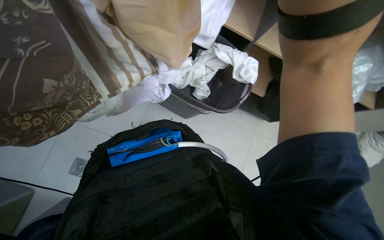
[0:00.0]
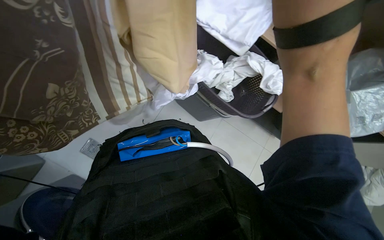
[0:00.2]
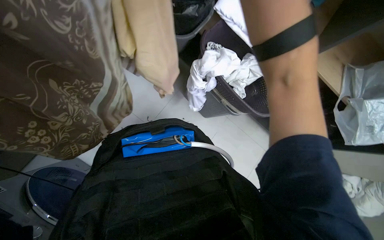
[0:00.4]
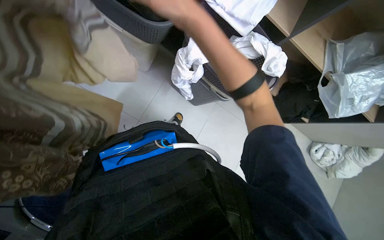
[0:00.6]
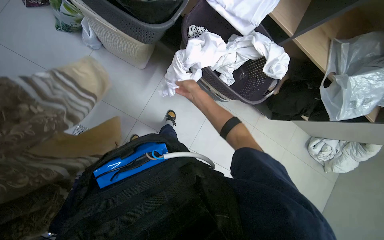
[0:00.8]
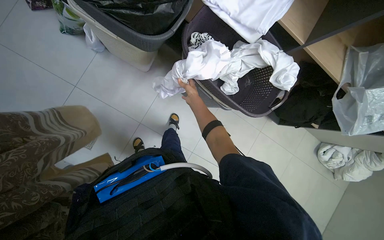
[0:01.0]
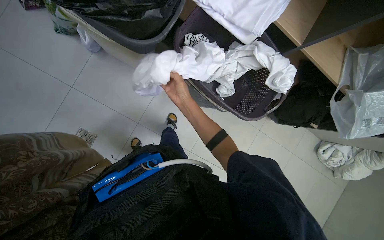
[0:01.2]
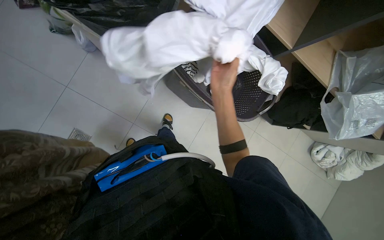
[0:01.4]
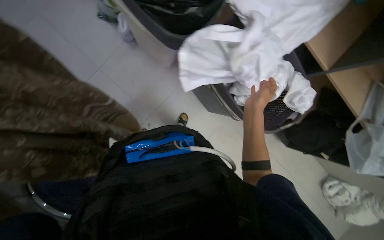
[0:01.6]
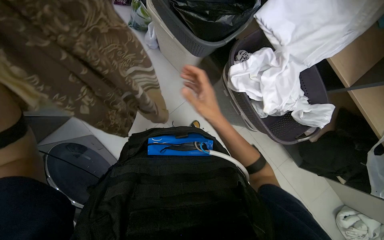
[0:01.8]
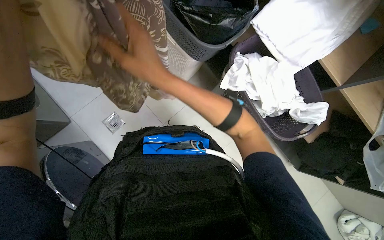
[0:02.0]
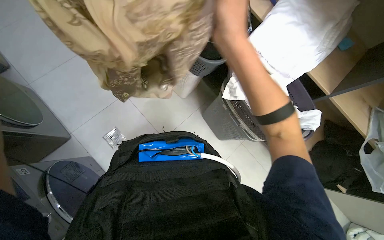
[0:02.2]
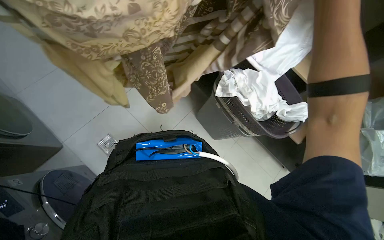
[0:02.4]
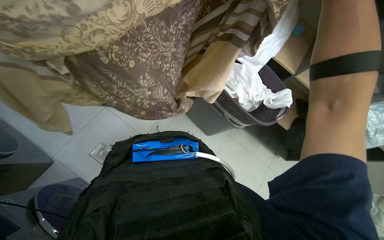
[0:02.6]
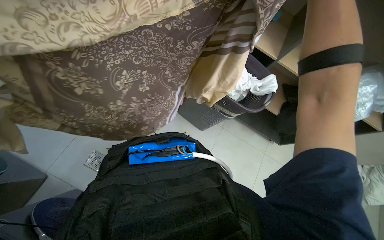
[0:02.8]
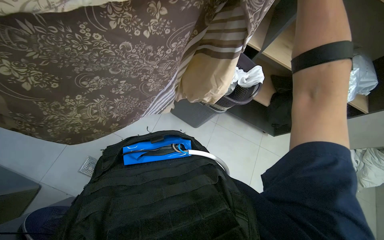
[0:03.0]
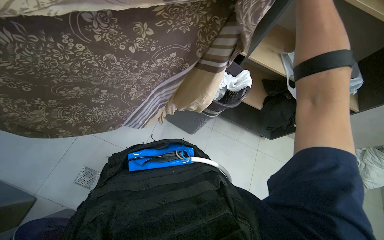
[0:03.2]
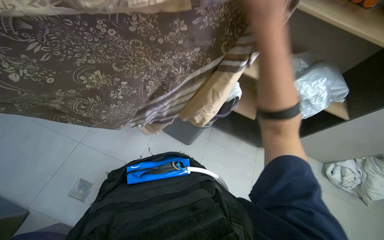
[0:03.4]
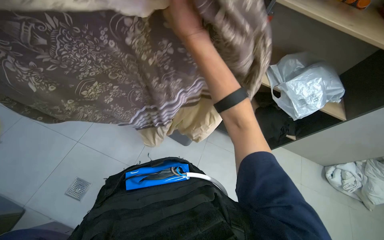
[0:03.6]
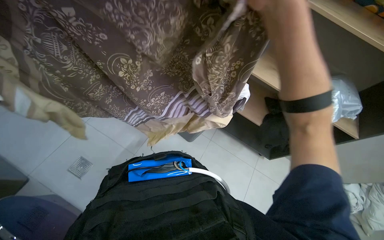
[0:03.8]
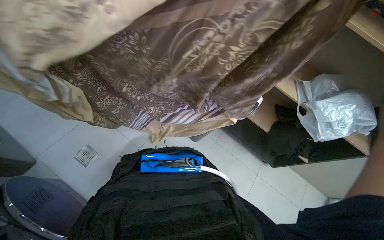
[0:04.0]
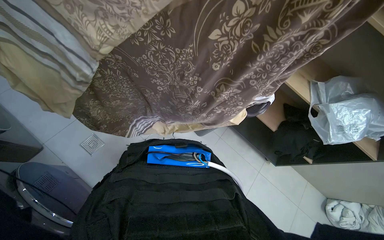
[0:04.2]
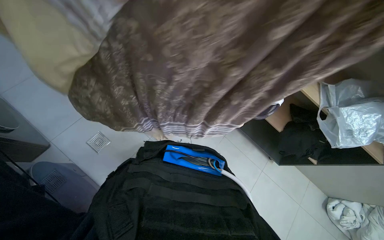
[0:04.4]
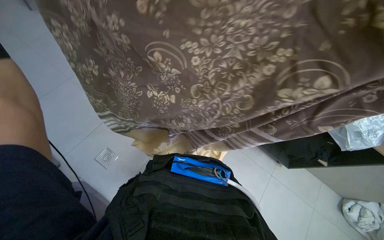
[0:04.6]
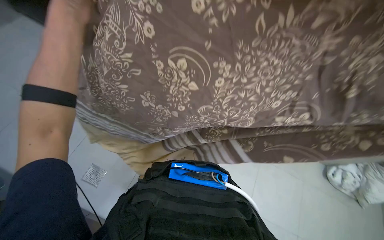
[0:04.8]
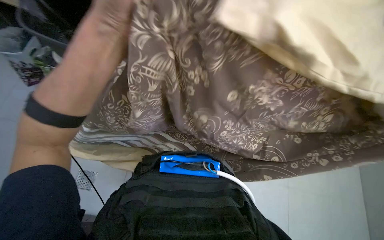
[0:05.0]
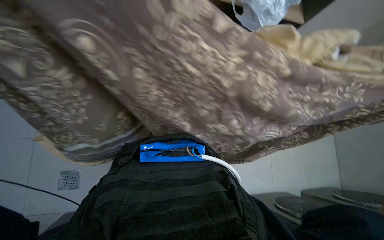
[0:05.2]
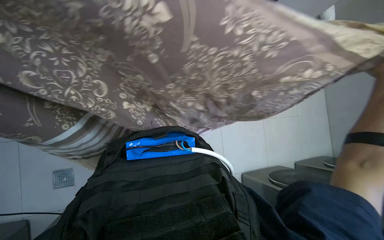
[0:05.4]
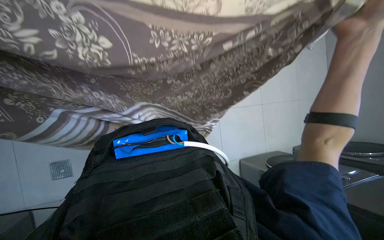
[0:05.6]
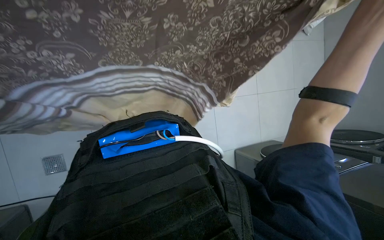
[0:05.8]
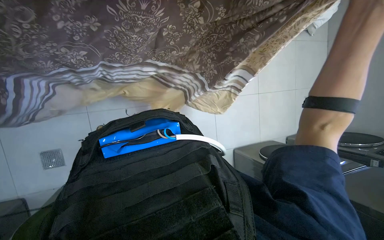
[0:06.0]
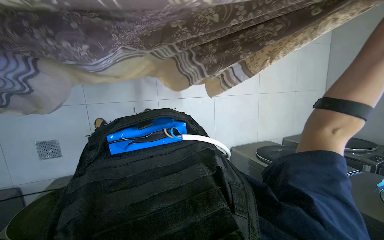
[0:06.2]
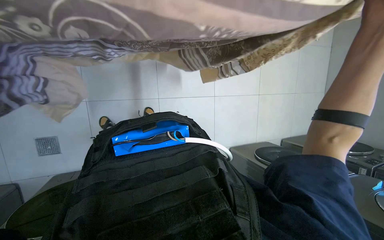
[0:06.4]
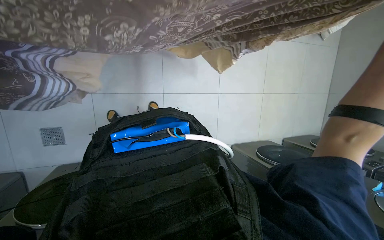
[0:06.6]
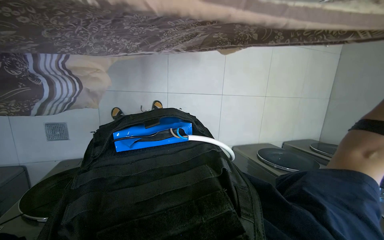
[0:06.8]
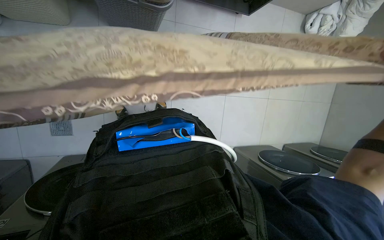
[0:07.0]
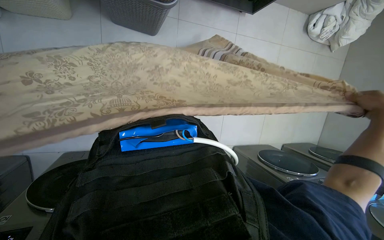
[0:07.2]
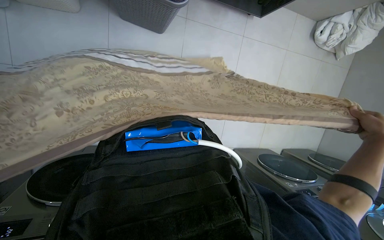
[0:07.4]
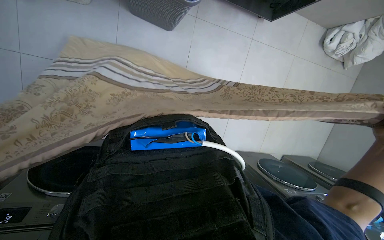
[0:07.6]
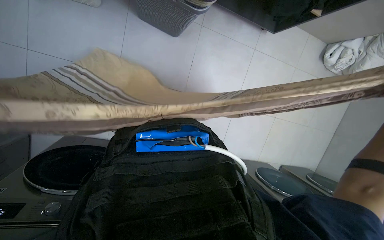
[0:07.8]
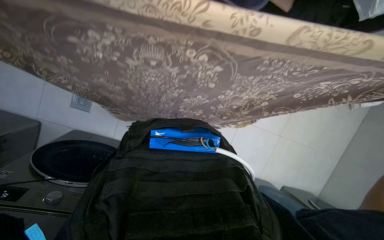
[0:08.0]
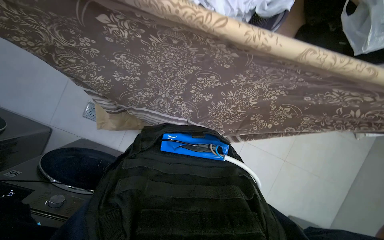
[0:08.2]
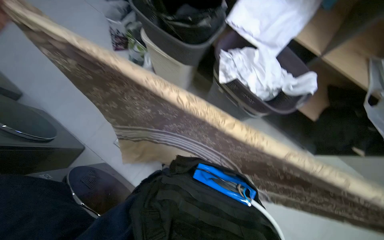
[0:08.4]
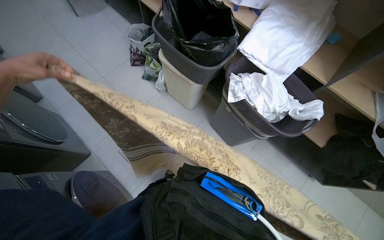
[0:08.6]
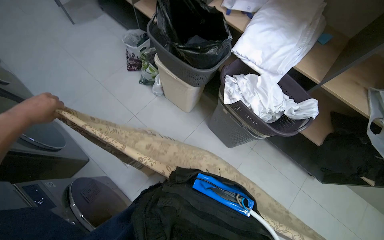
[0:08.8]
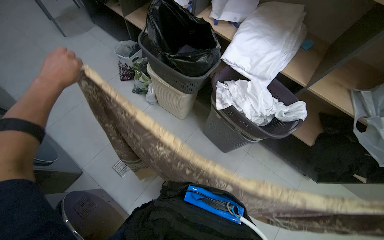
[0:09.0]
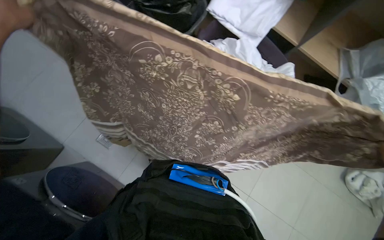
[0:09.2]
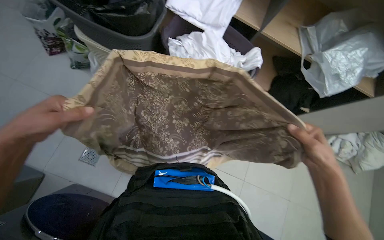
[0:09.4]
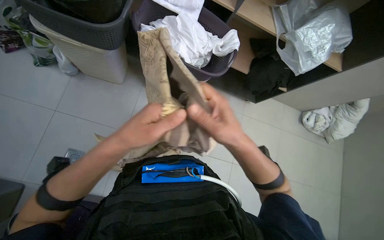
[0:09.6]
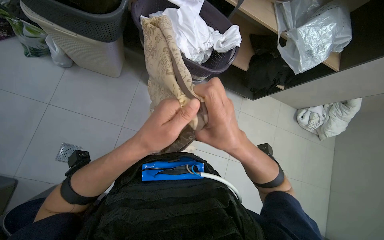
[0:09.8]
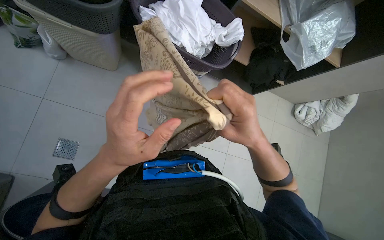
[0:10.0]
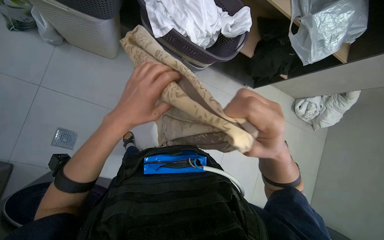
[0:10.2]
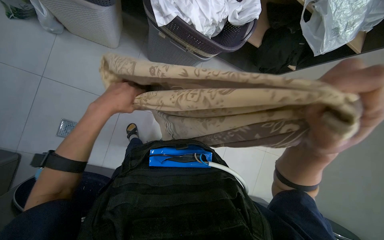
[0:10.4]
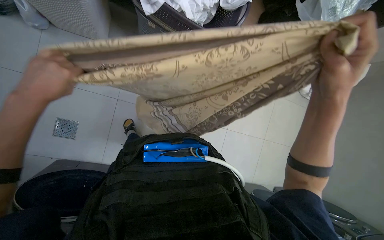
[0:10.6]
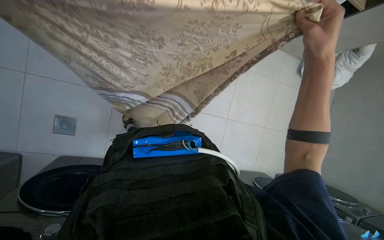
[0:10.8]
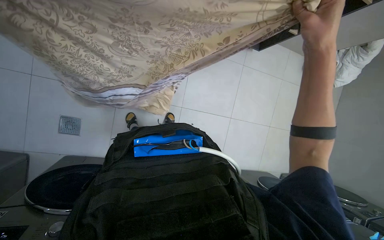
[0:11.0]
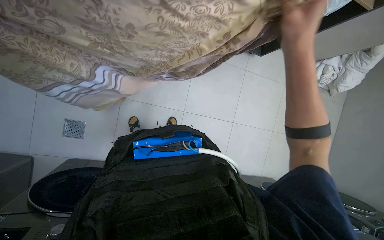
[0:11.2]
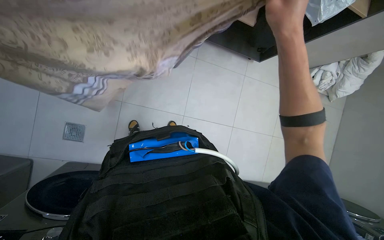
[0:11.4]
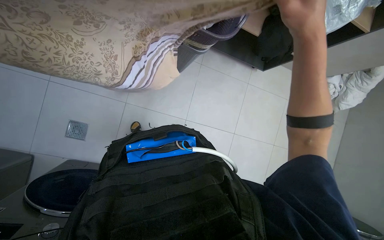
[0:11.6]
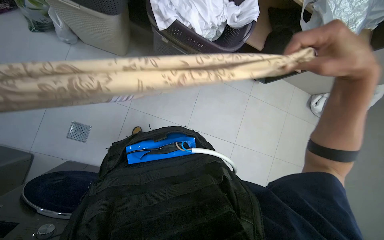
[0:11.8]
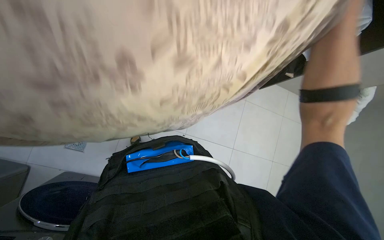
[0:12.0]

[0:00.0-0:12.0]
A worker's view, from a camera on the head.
Job: managing laundry.
The whole recording: Folding and organizing laundry items. The worker picks various laundry items from a basket, shakes them out, folds them, and places them onto a shelf.
0:00.0 to 0:01.6: The wearer's head swings some 25 degrees to the left.
0:01.6 to 0:03.0: The wearer looks roughly 15 degrees further upward.
0:04.4 to 0:06.0: The head turns to the right by approximately 45 degrees. The view tips downward by about 35 degrees.
0:07.6 to 0:09.0: The head turns to the left by approximately 30 degrees. The camera pitches upward, by about 45 degrees.

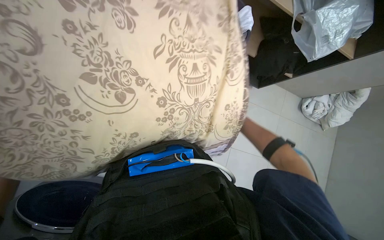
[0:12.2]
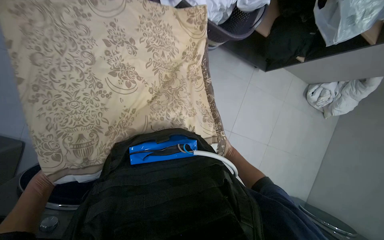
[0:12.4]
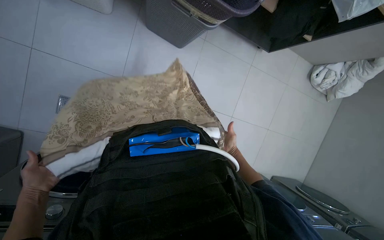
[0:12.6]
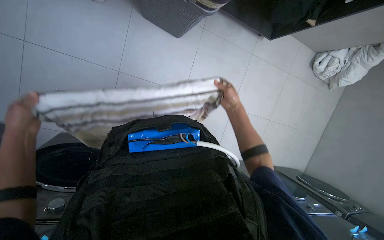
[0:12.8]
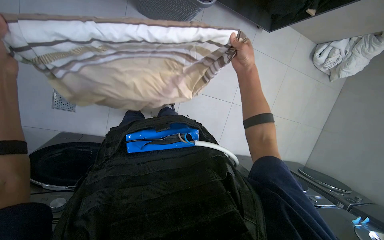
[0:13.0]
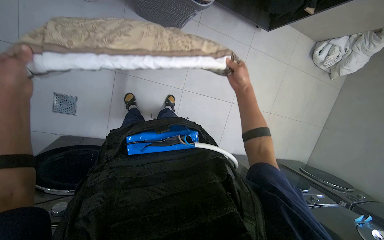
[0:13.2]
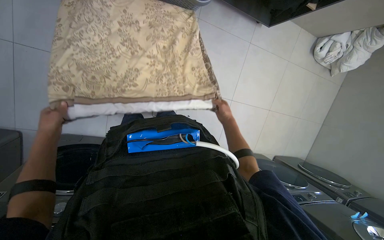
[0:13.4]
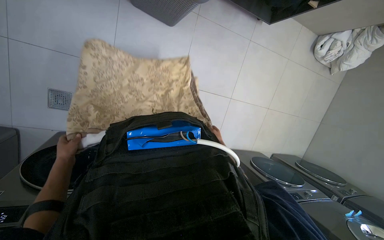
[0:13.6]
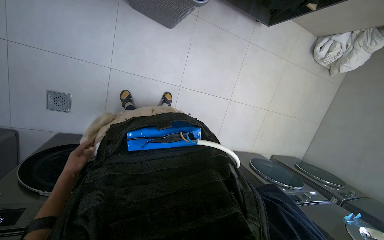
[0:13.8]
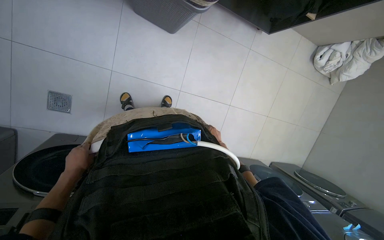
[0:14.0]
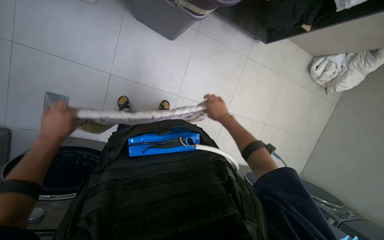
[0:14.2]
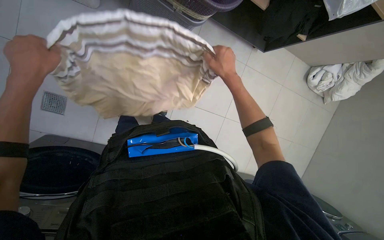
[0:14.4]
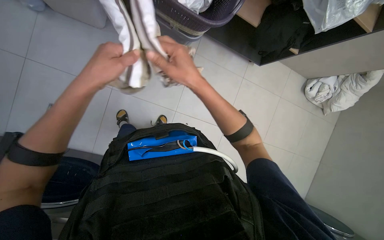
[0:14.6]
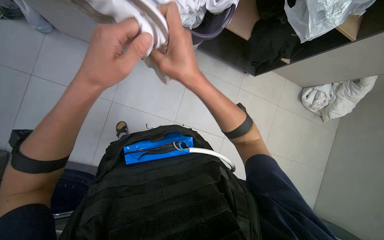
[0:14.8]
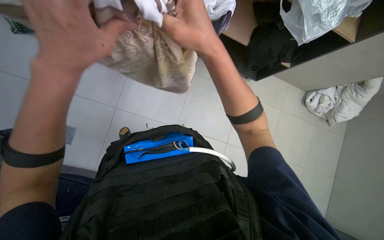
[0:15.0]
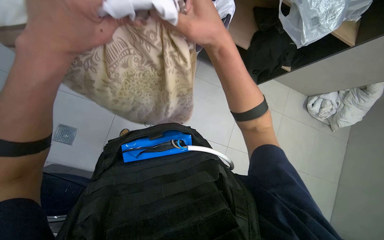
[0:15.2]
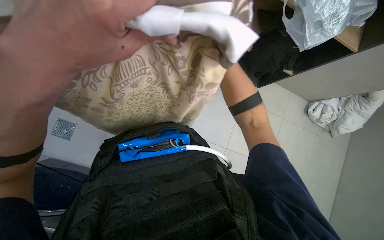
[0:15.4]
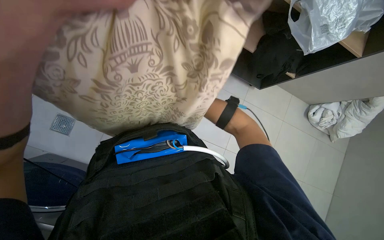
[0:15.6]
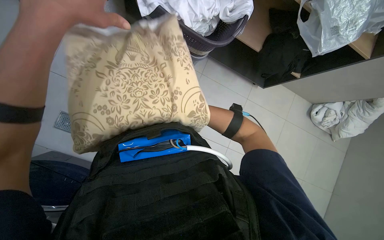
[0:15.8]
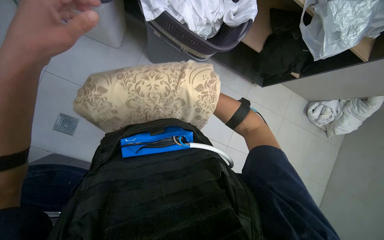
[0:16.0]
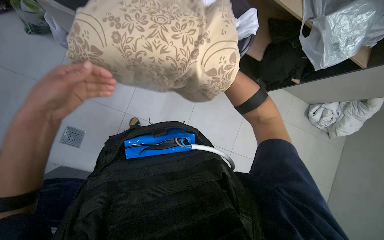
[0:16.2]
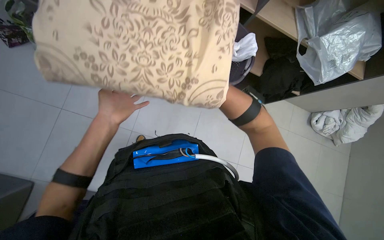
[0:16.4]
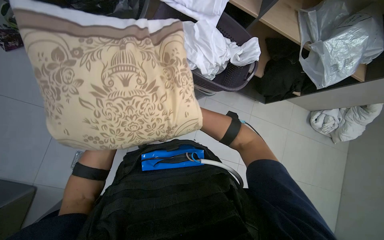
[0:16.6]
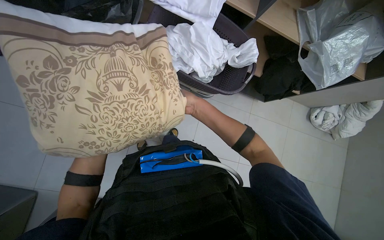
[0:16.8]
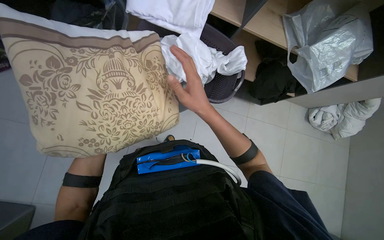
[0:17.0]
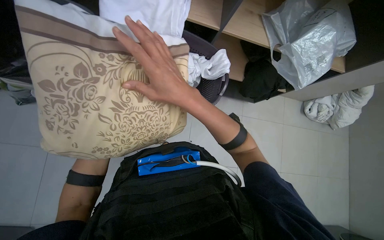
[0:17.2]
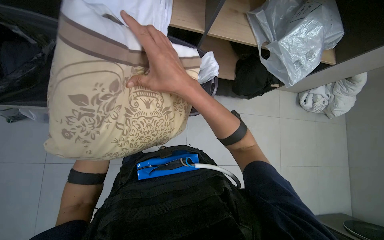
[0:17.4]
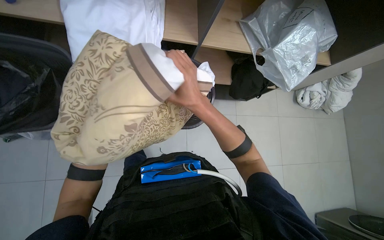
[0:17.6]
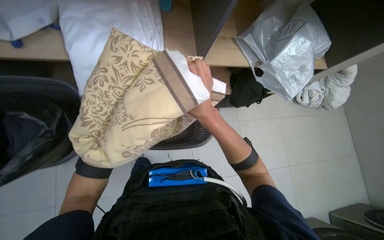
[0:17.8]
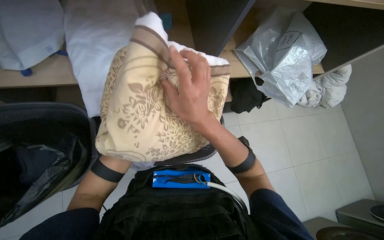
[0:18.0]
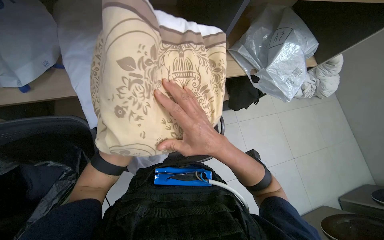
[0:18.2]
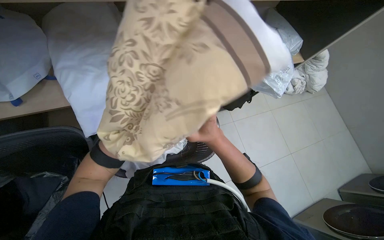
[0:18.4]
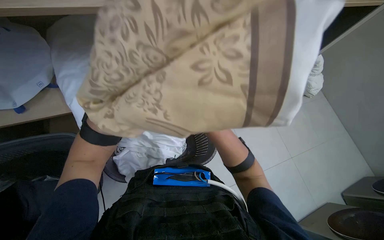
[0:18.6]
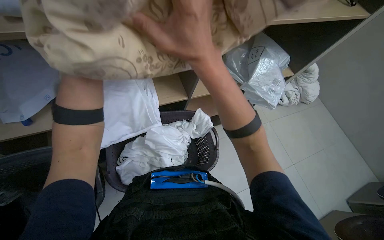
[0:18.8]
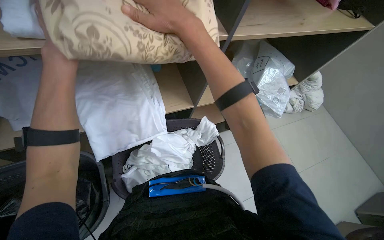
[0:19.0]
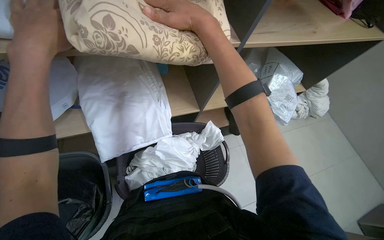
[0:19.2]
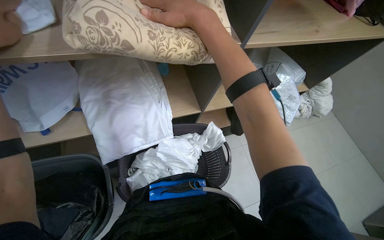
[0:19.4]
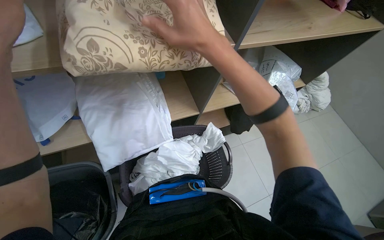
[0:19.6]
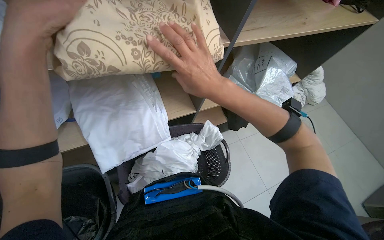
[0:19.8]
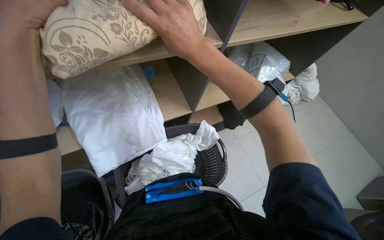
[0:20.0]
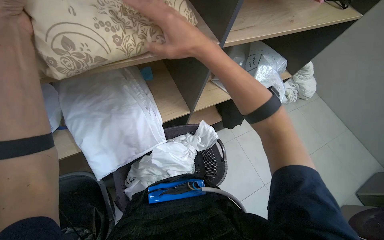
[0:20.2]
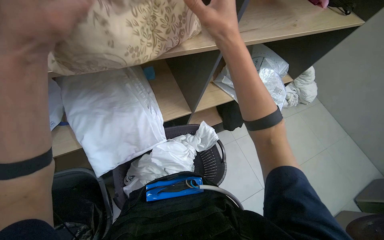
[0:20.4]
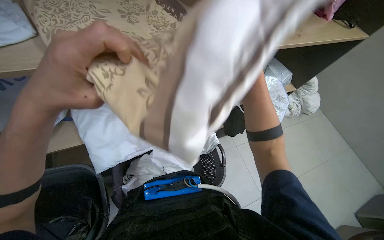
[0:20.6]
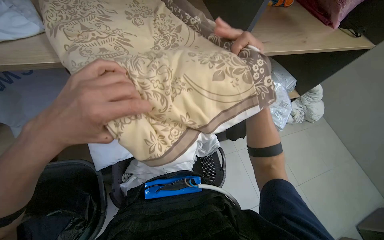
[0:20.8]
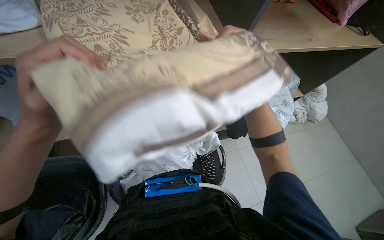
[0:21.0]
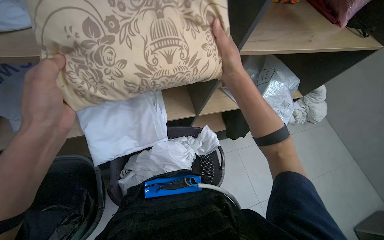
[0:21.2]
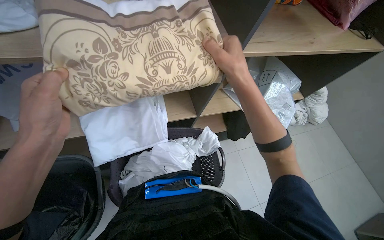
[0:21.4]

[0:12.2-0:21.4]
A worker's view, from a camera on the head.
Job: managing laundry.
The whole recording: Folding and organizing laundry items. The worker picks various laundry items from a basket, shakes them out, folds them, and places them onto a shelf.
0:12.2 to 0:13.8: The wearer looks some 25 degrees further downward.
0:13.8 to 0:15.2: The view tilts about 20 degrees upward. The left hand shifts some 50 cm nearer to the camera, up the picture and to the right; the right hand travels nearer to the camera and up the picture by roughly 80 cm.
0:16.8 to 0:18.4: The scene rotates counterclockwise by roughly 30 degrees.
